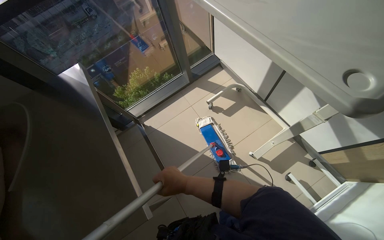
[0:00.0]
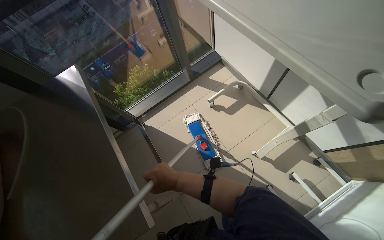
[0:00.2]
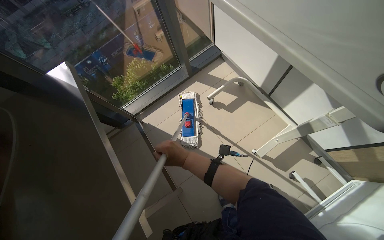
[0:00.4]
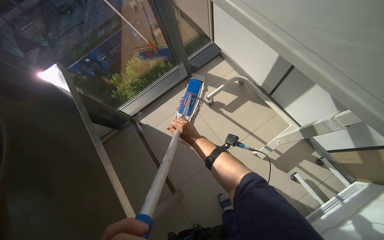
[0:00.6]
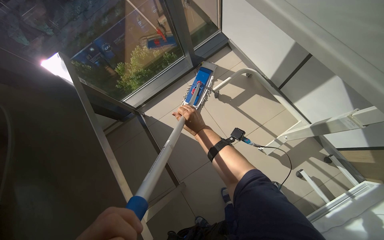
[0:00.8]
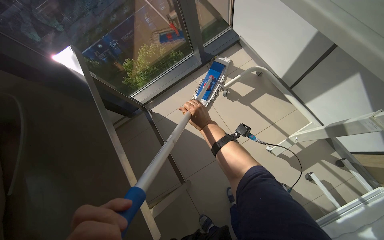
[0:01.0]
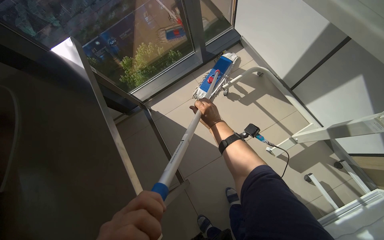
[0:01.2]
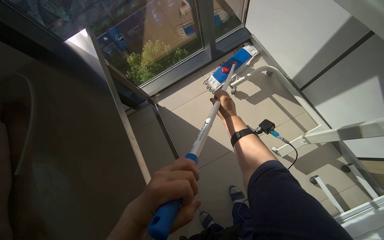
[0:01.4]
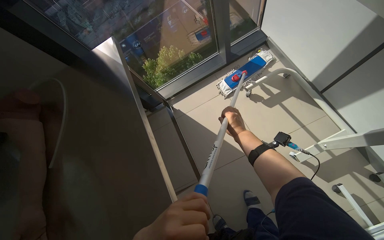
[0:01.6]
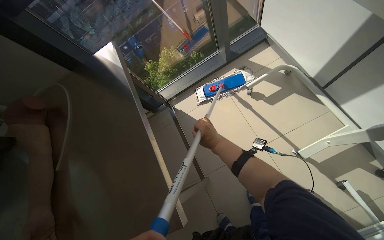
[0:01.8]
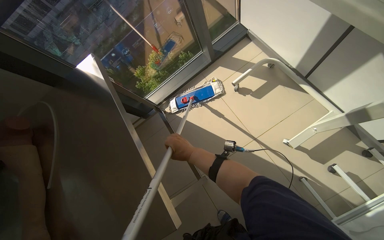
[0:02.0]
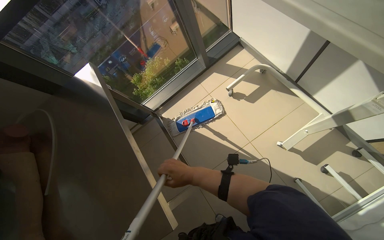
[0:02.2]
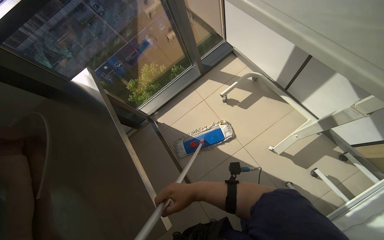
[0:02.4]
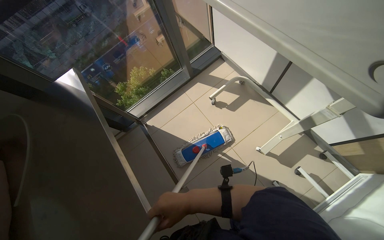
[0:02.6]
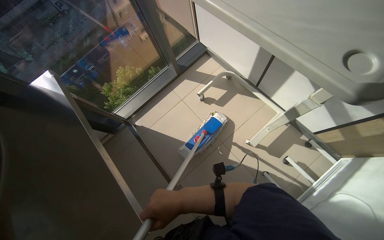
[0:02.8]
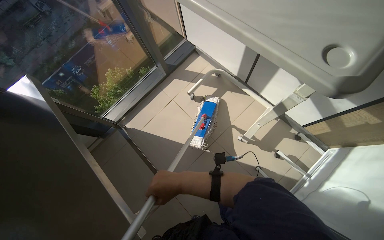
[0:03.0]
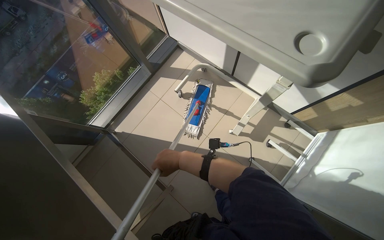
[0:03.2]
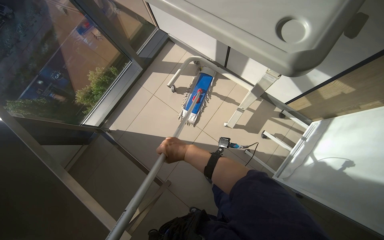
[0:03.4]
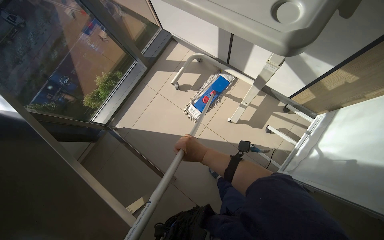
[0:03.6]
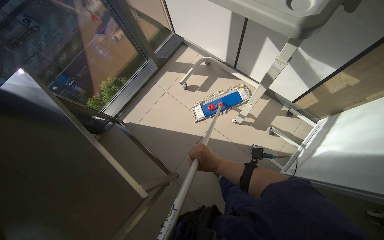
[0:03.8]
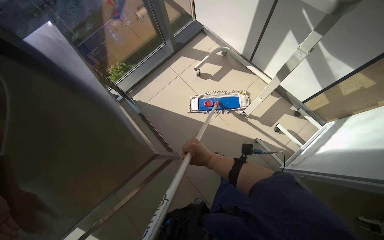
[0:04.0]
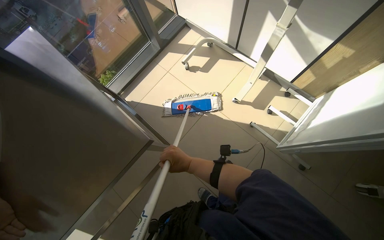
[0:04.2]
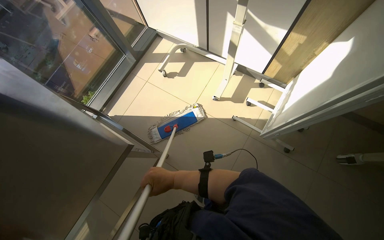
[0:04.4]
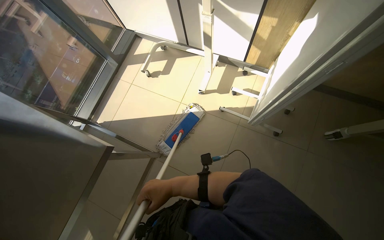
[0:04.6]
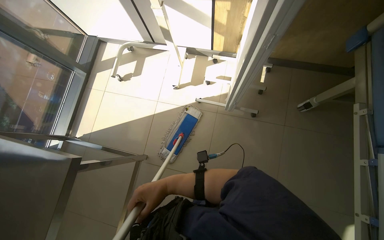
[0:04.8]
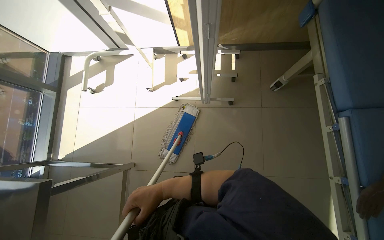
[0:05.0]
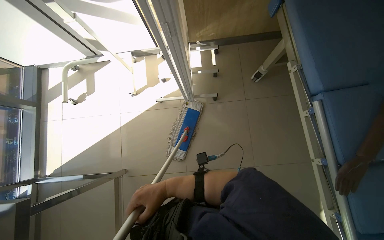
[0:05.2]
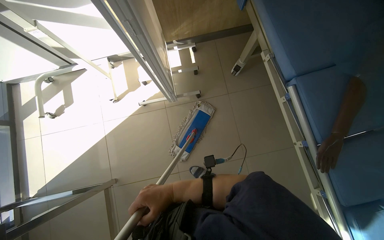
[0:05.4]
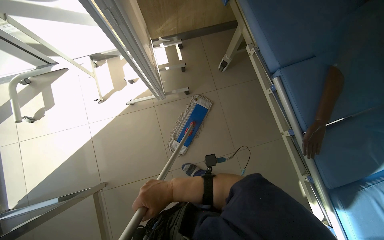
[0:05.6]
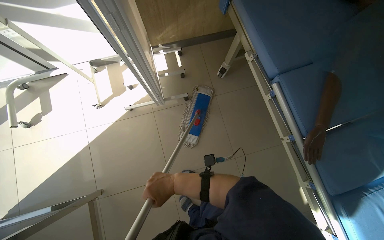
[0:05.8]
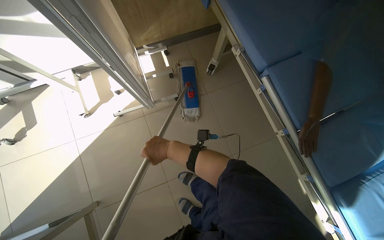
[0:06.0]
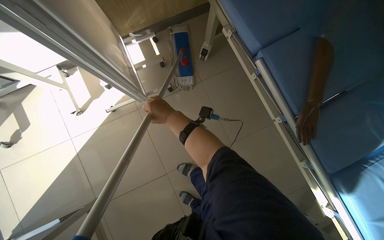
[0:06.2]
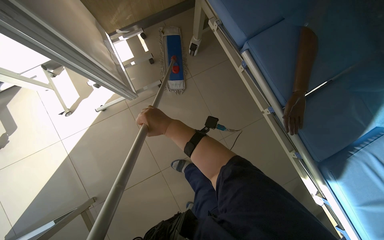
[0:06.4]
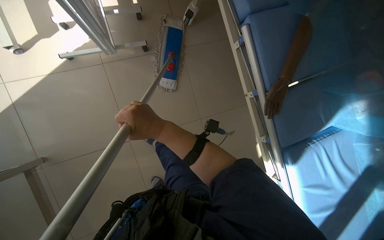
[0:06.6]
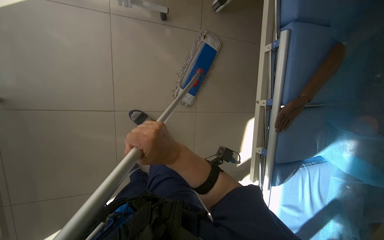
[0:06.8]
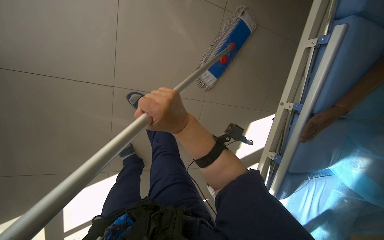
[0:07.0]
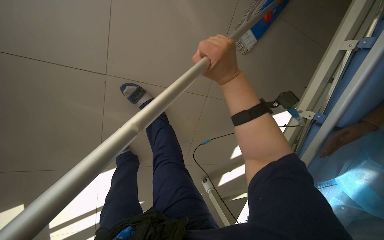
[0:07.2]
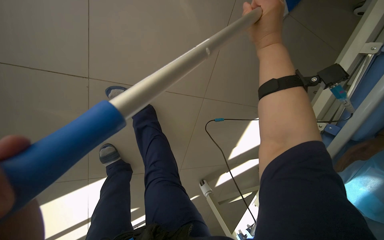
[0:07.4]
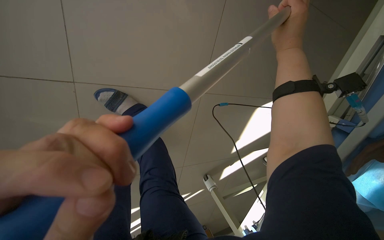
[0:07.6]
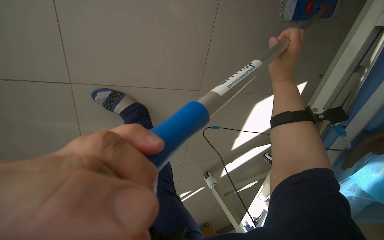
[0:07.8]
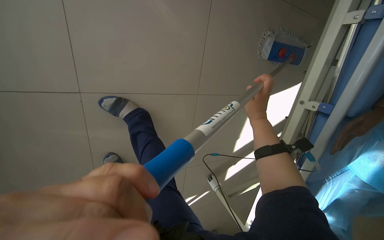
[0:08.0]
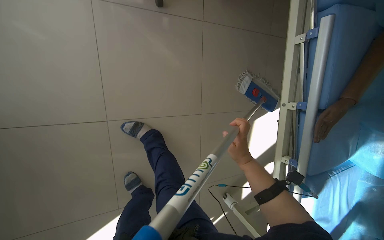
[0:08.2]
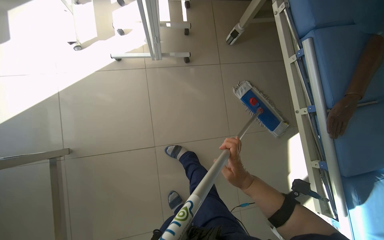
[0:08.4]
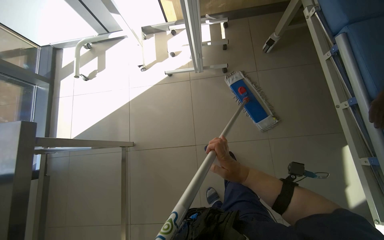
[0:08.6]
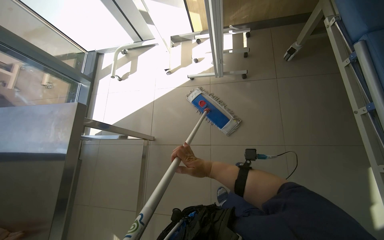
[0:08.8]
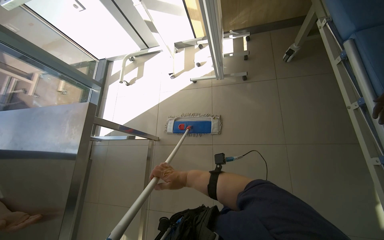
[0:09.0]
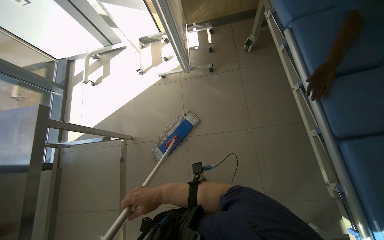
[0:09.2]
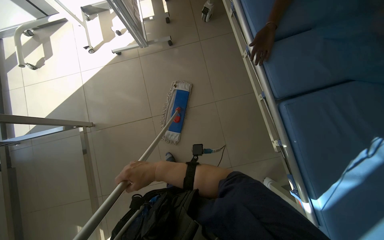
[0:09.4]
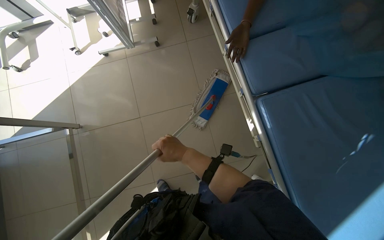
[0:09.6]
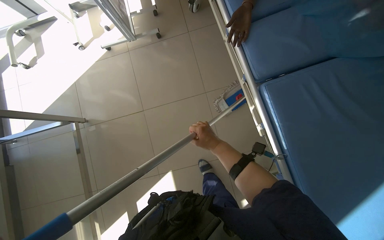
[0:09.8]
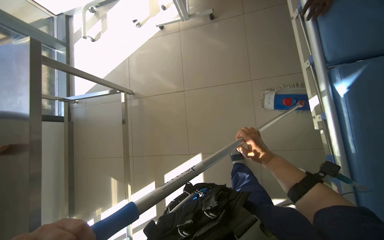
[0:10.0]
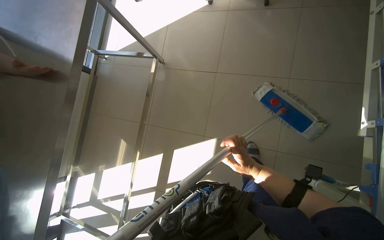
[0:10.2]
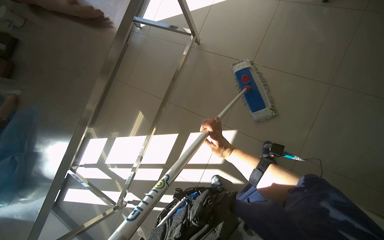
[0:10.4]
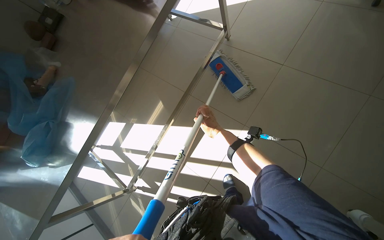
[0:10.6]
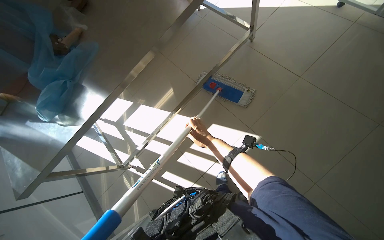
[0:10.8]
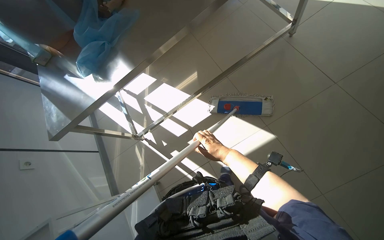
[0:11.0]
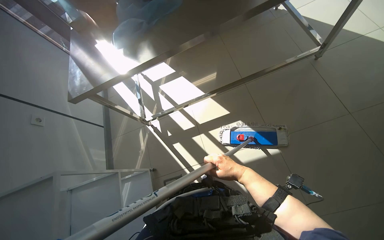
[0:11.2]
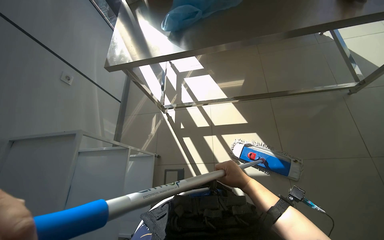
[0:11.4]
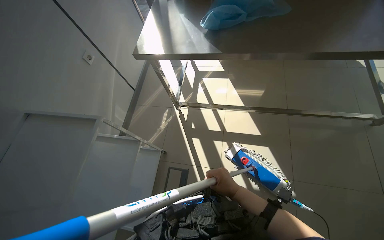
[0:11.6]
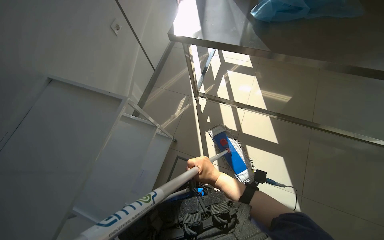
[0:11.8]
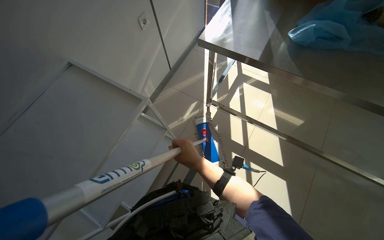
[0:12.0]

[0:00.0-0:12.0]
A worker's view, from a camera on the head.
Job: mopping floor.
The whole recording: Mopping the floor. The worker mops the floor of the room with a flat mop.
0:00.0 to 0:01.6: The right hand heads farther from the camera and up the picture, covering some 30 cm.
0:01.6 to 0:03.0: The wearer looks approximately 20 degrees further to the right. The right hand is displaced down the picture and nearer to the camera by roughly 20 cm.
0:03.0 to 0:04.4: The right hand moves approximately 15 cm to the right and comes back.
0:04.4 to 0:06.0: The camera travels about 50 cm. The head rotates about 55 degrees to the right.
0:06.0 to 0:07.6: The view swings some 20 degrees to the right. The wearer looks approximately 15 degrees further downward. The scene turns about 30 degrees clockwise in the picture.
0:07.6 to 0:09.0: The camera is carried approximately 60 cm. The camera sweeps to the left, by about 40 degrees. The view tilts some 30 degrees upward.
0:09.0 to 0:10.4: The camera travels roughly 50 cm. The view tilts some 20 degrees downward.
0:10.4 to 0:12.0: The camera travels about 70 cm. The wearer looks some 95 degrees further to the left.

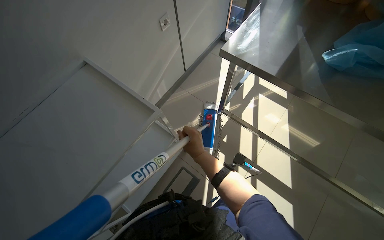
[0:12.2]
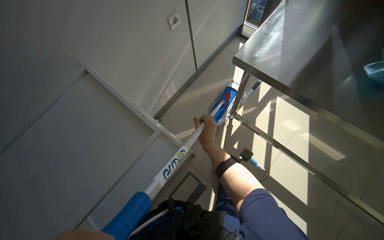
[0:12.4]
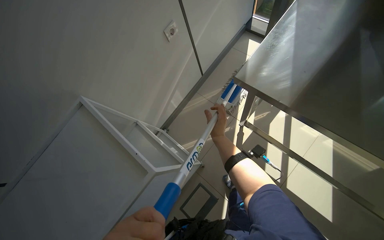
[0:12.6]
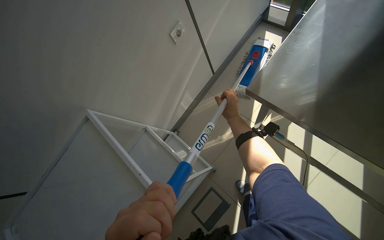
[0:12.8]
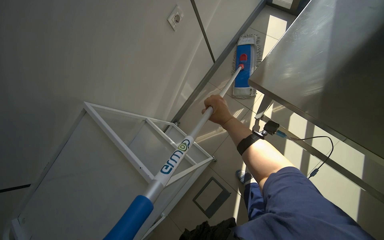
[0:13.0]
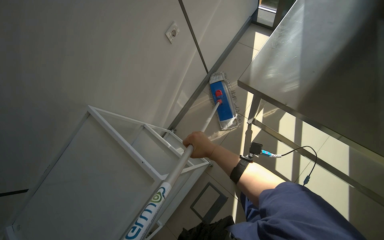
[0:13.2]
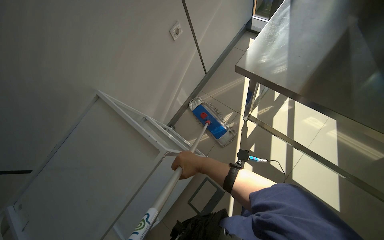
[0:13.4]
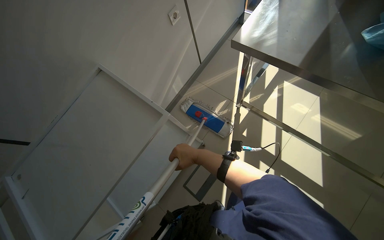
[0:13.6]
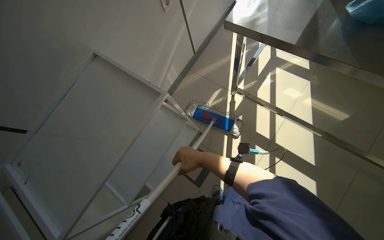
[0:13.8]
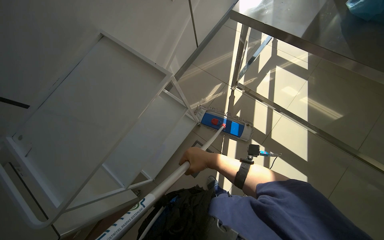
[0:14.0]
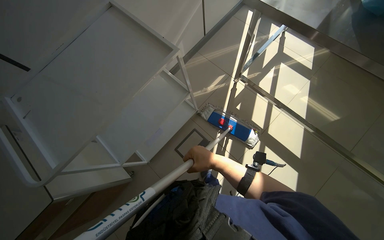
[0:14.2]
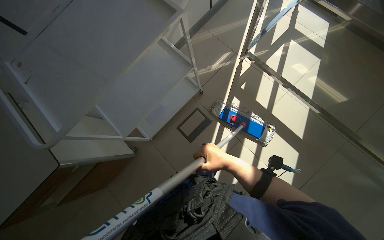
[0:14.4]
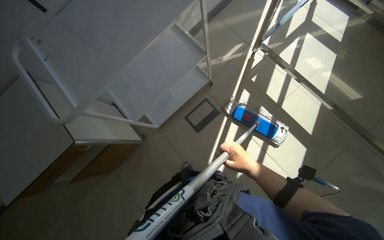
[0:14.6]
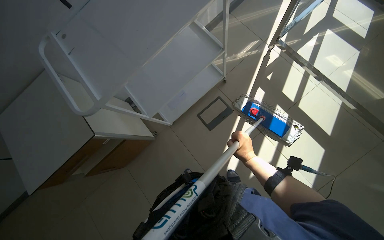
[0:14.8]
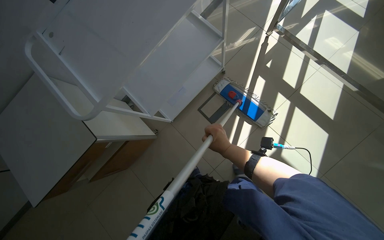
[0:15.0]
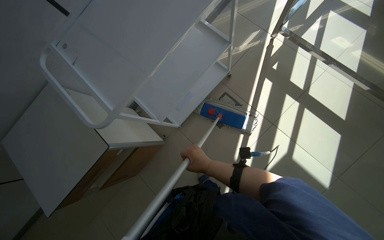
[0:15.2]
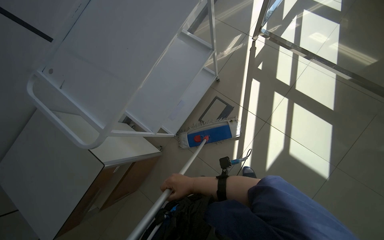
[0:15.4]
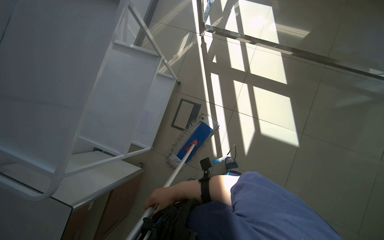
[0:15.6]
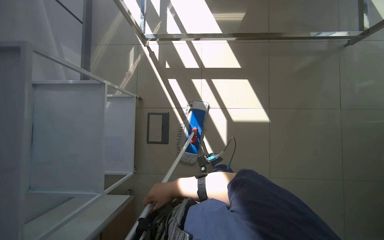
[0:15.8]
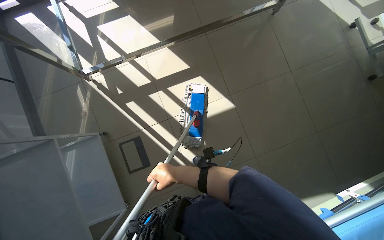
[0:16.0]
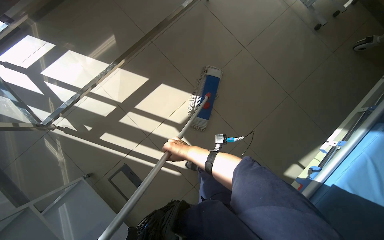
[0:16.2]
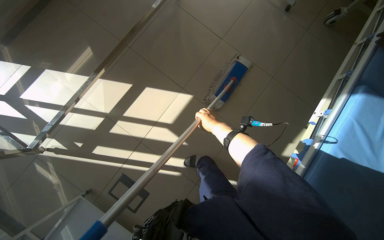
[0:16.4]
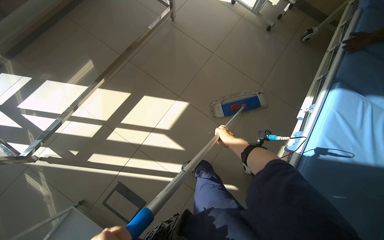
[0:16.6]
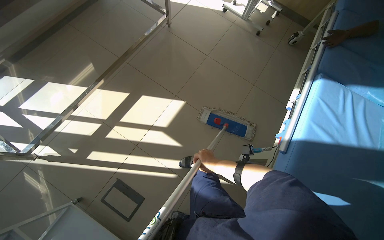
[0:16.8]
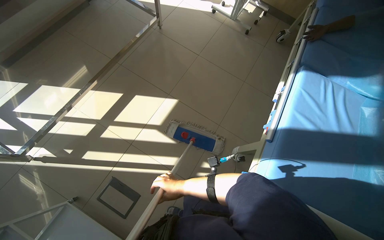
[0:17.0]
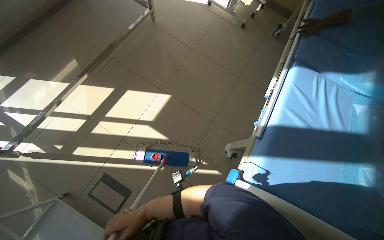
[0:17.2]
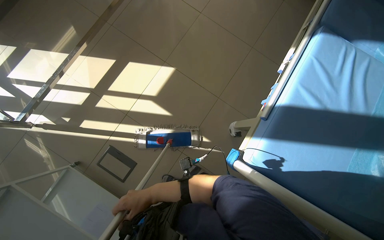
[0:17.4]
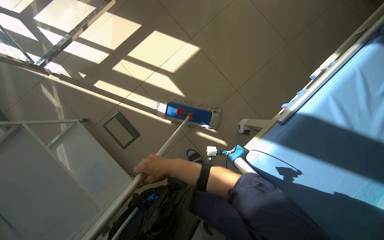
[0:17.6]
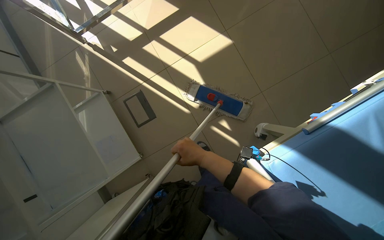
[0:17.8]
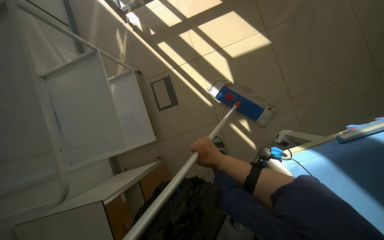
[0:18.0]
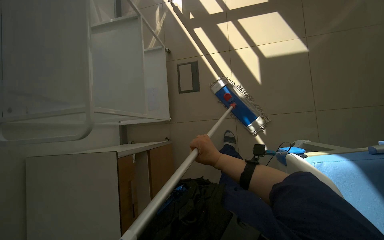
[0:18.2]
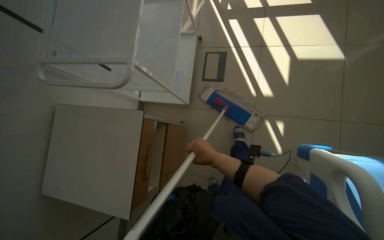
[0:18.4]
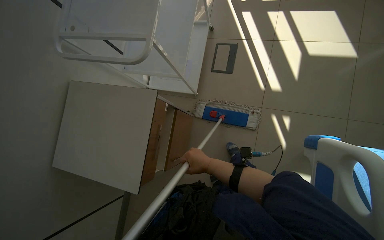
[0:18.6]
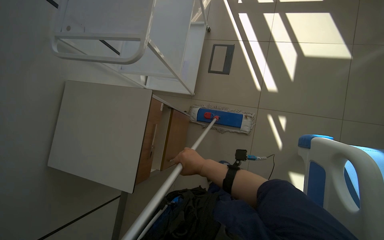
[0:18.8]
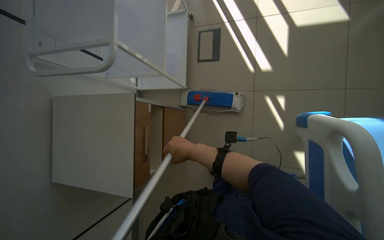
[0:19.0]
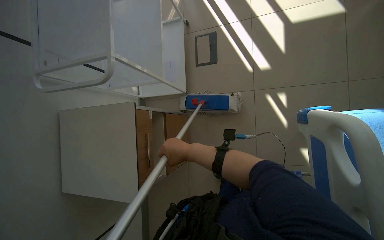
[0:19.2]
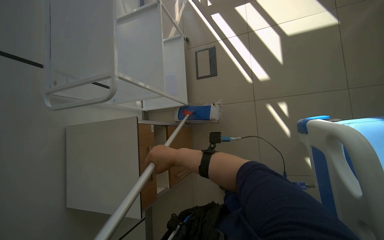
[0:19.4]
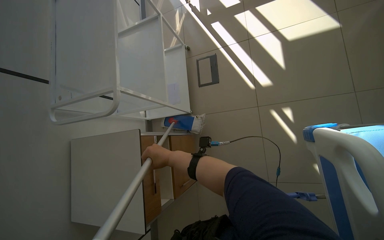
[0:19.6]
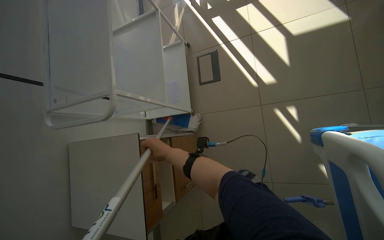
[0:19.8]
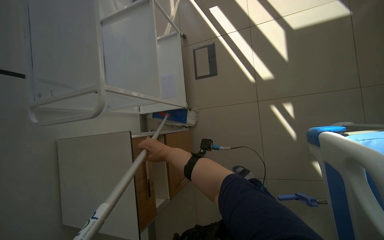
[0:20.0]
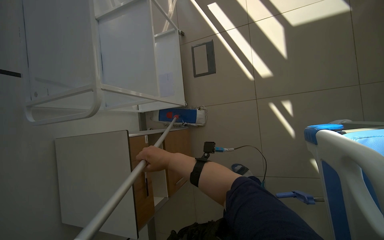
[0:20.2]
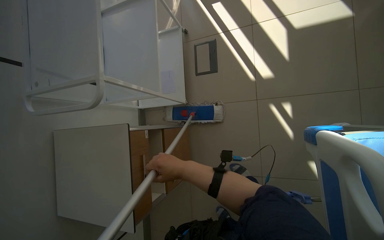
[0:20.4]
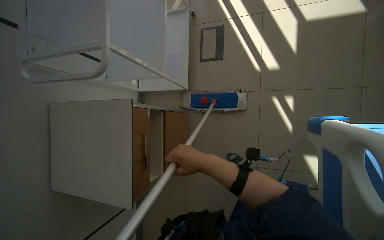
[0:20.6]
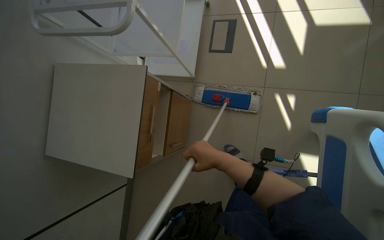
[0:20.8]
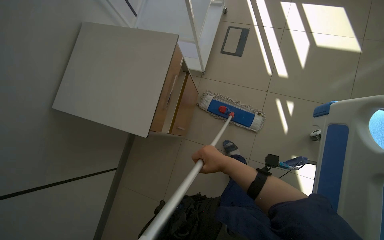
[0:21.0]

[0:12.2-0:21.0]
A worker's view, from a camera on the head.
Job: mopping floor.
The whole recording: Mopping the floor. The worker mops the floor of the room with a flat mop.
0:12.2 to 0:13.6: The right hand heads farther from the camera, covering approximately 10 cm, and travels up the picture and back again, about 40 cm each way.
0:13.6 to 0:15.2: The head travels roughly 40 cm.
0:15.2 to 0:16.6: The wearer moves roughly 40 cm. The wearer's head swings about 100 degrees to the right.
0:16.6 to 0:18.0: The head turns to the left by some 40 degrees. The view tips downward by some 15 degrees.
0:18.0 to 0:19.6: The head rotates some 20 degrees to the left.
0:19.6 to 0:21.0: The right hand travels to the right by roughly 15 cm.
